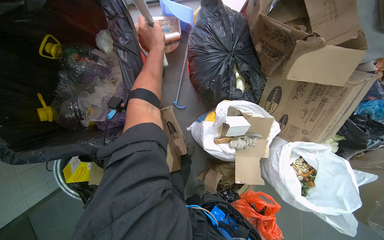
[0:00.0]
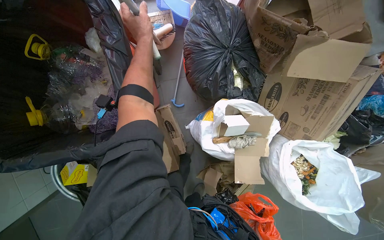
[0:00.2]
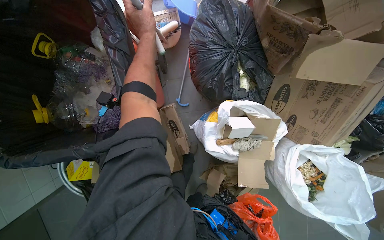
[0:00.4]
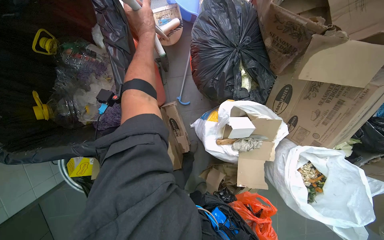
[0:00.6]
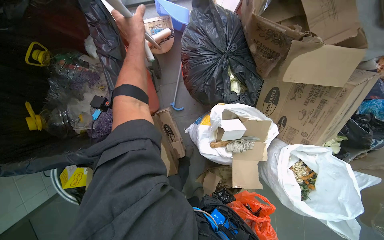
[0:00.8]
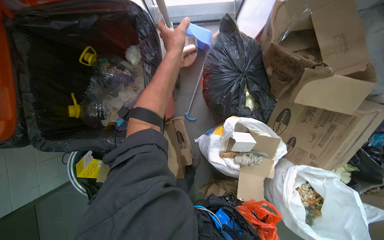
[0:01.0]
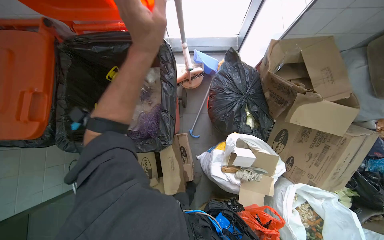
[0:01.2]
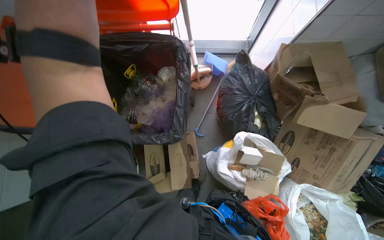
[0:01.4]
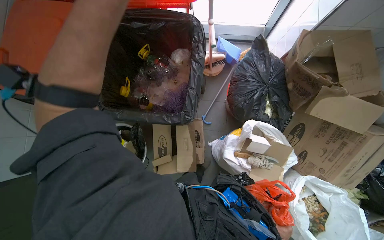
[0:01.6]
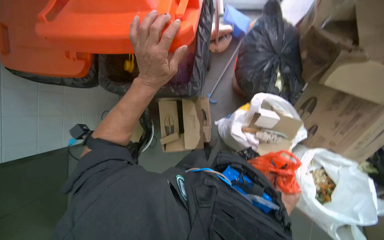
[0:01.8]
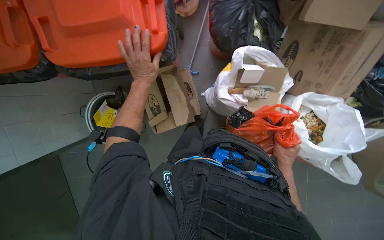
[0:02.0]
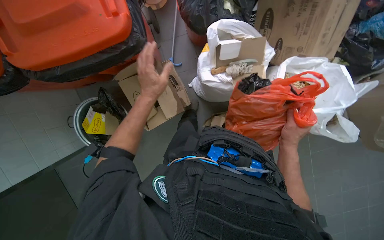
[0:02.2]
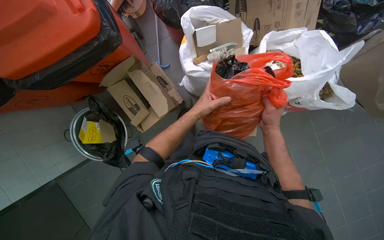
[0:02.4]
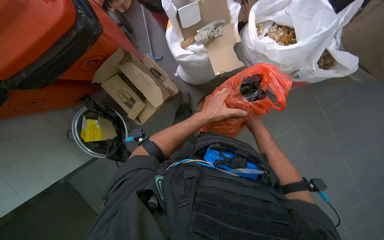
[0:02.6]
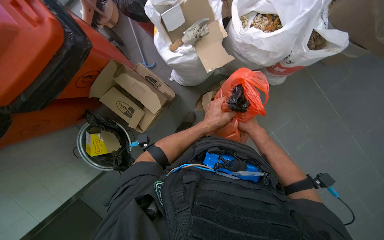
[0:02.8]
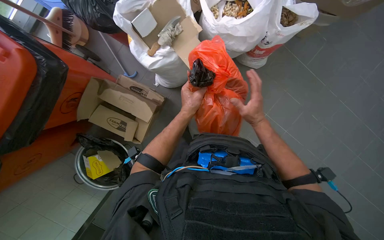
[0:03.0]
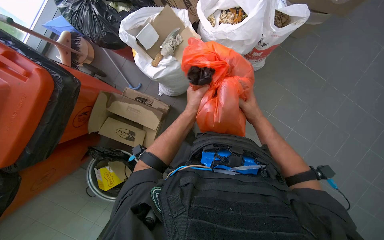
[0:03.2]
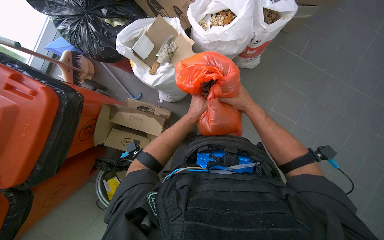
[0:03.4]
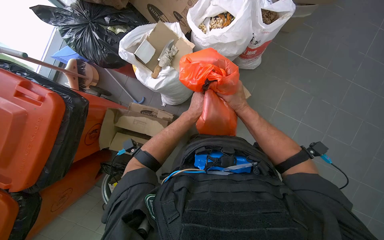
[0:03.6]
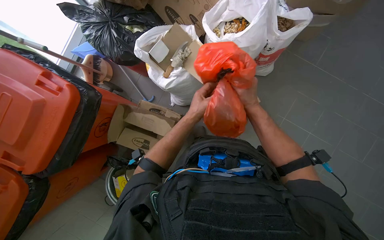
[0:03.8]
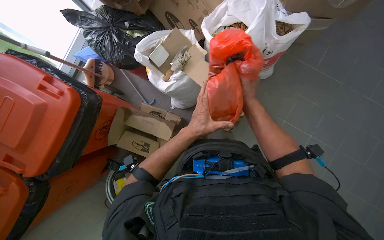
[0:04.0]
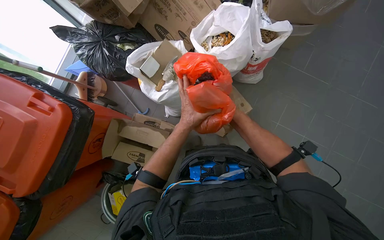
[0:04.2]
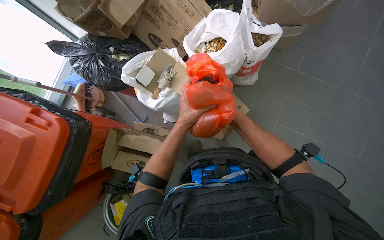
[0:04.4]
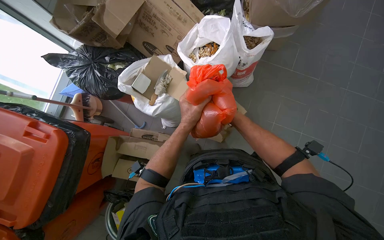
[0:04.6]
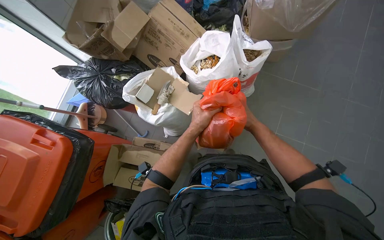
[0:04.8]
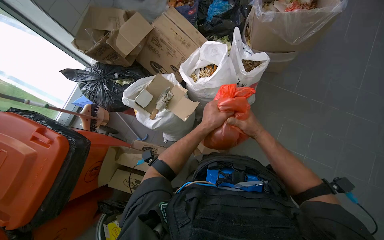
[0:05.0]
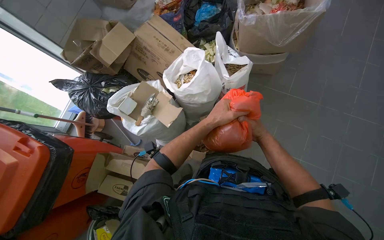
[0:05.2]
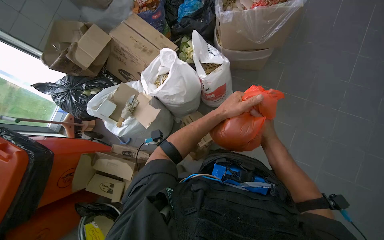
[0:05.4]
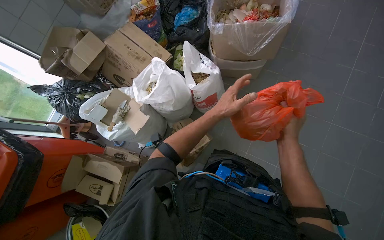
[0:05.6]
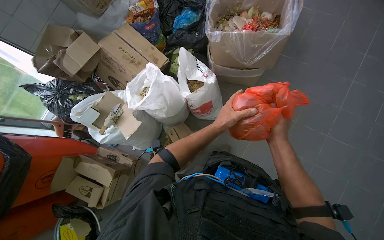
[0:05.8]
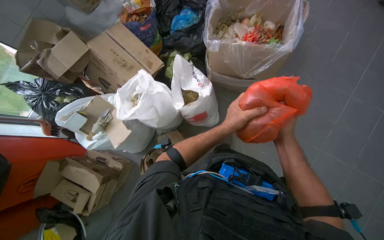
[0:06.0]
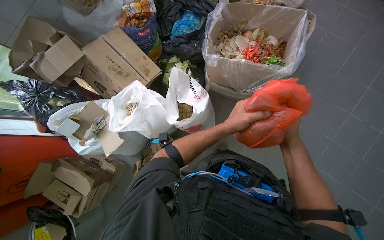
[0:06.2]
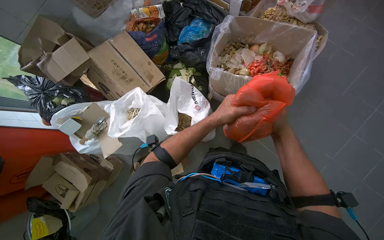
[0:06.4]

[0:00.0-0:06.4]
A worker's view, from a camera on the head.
Job: managing trash.
The whole recording: Tying and disposing of trash bags. The worker ties and disposes of several trash bags into a bin.
0:00.0 to 0:01.6: The left hand is displaced nearer to the camera by about 35 cm.
0:01.6 to 0:03.2: The camera is carried some 40 cm. The scene rotates counterclockwise by some 65 degrees.
0:03.2 to 0:04.8: The view tilts roughly 15 degrees upward. The right hand goes nearer and farther, approximately 15 cm each way, reversing 2 times.
0:04.8 to 0:06.4: The camera is carried some 80 cm.

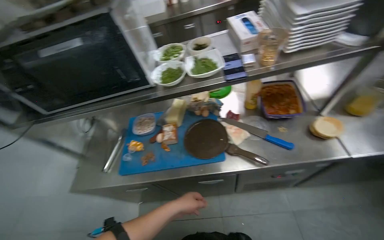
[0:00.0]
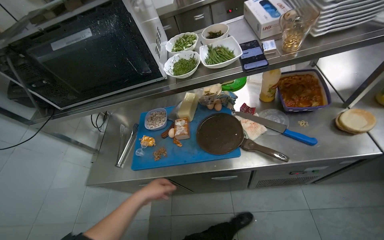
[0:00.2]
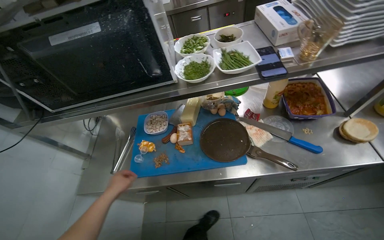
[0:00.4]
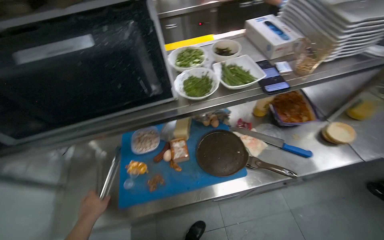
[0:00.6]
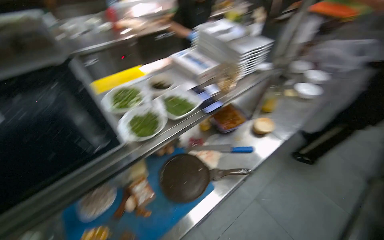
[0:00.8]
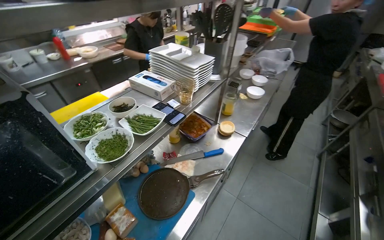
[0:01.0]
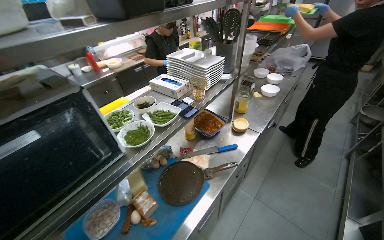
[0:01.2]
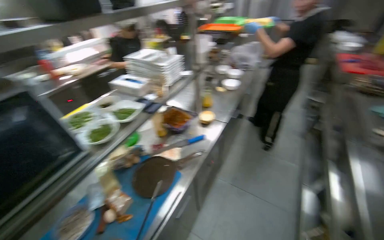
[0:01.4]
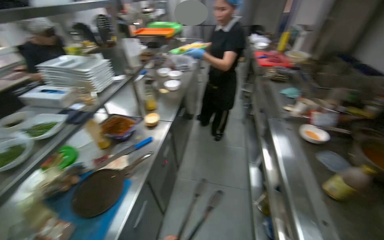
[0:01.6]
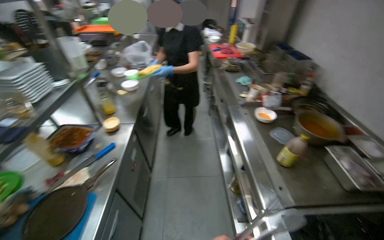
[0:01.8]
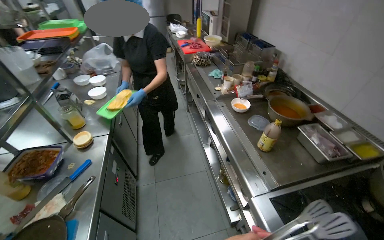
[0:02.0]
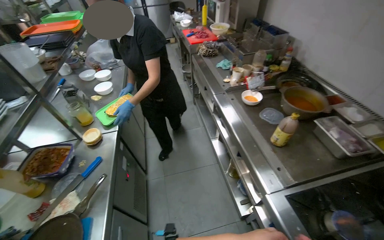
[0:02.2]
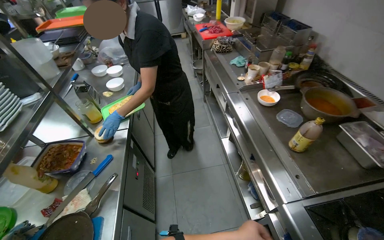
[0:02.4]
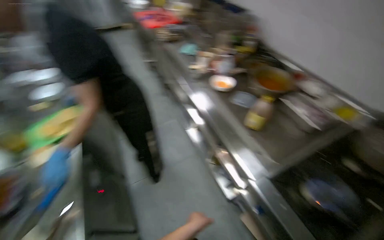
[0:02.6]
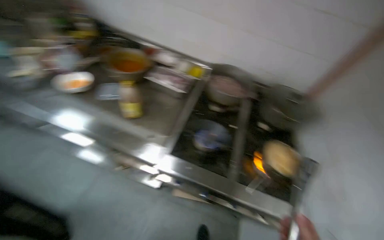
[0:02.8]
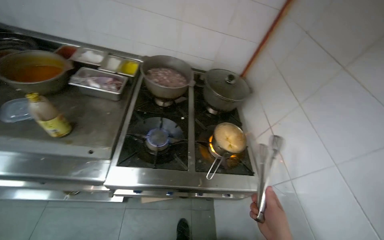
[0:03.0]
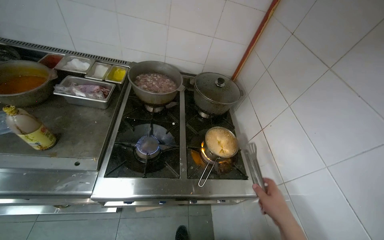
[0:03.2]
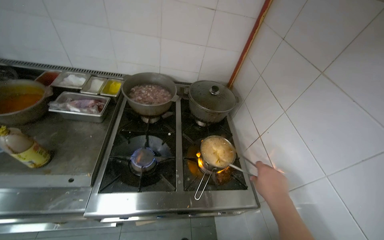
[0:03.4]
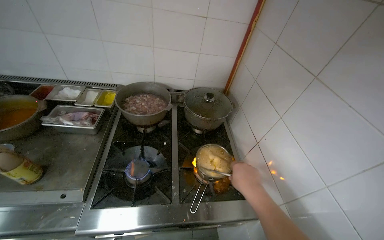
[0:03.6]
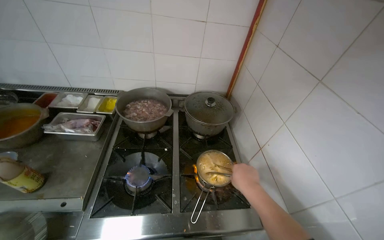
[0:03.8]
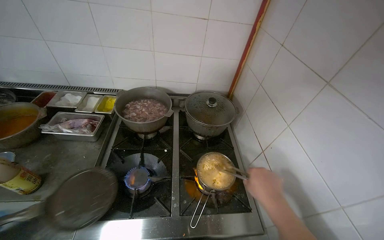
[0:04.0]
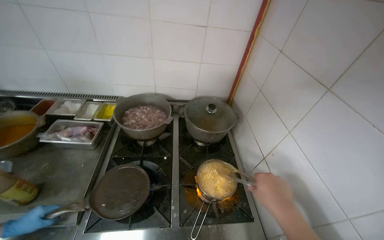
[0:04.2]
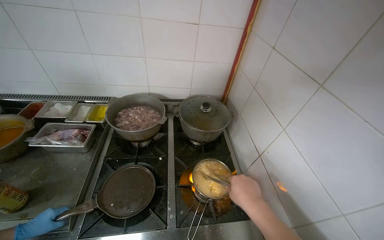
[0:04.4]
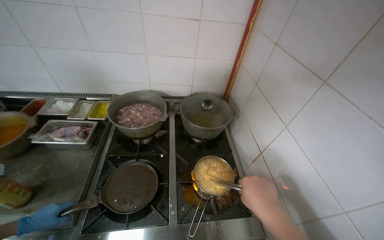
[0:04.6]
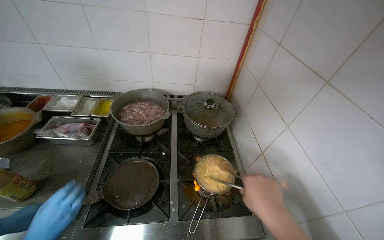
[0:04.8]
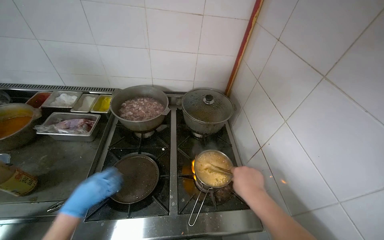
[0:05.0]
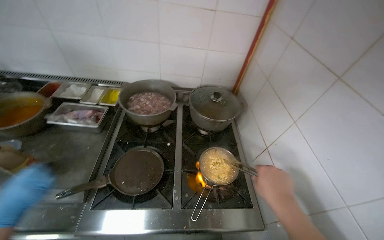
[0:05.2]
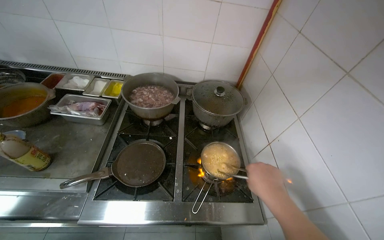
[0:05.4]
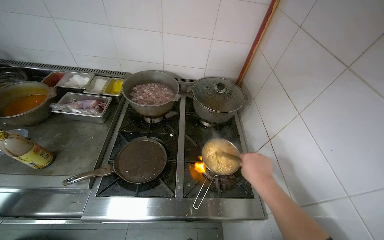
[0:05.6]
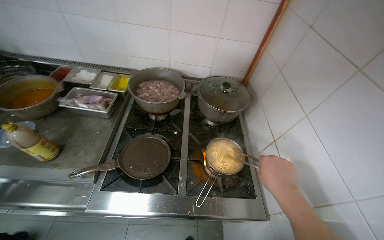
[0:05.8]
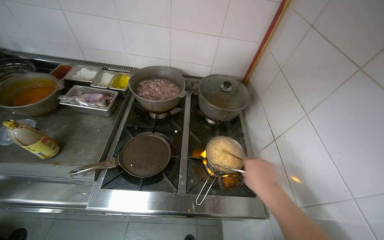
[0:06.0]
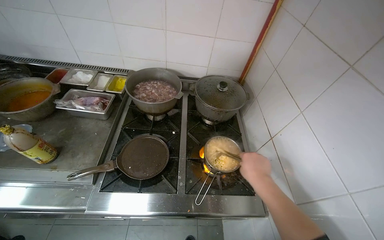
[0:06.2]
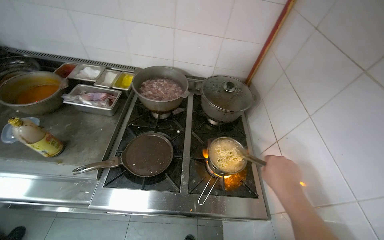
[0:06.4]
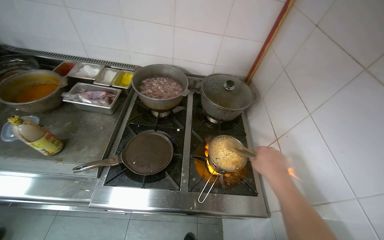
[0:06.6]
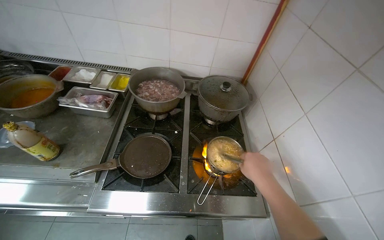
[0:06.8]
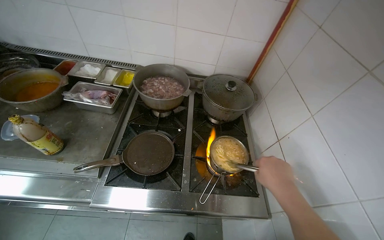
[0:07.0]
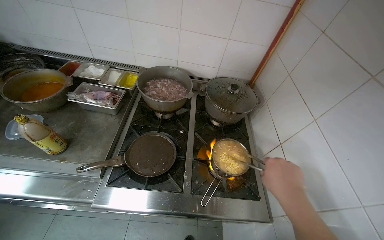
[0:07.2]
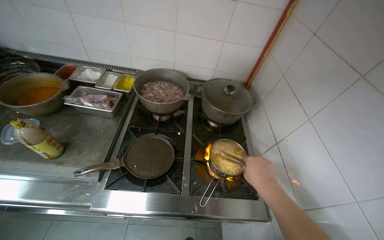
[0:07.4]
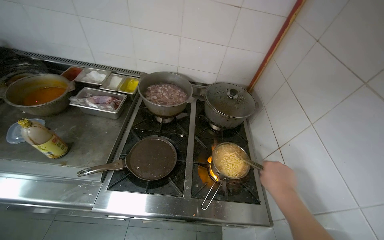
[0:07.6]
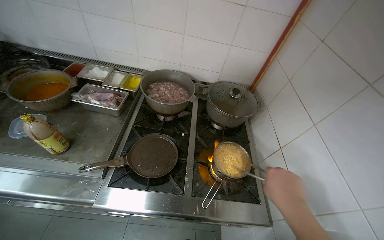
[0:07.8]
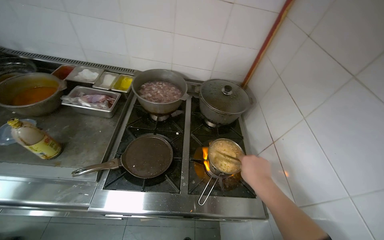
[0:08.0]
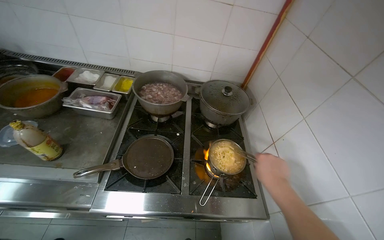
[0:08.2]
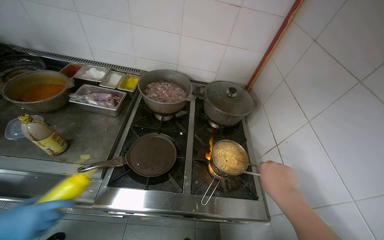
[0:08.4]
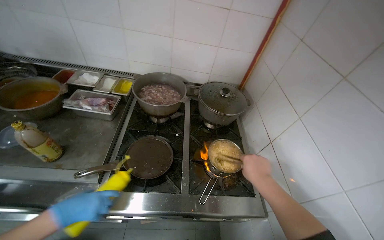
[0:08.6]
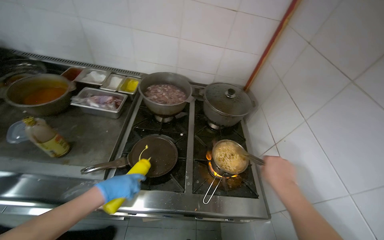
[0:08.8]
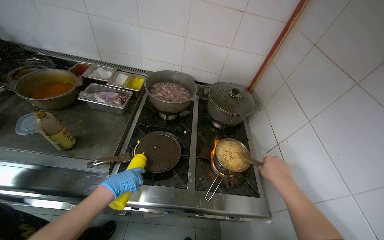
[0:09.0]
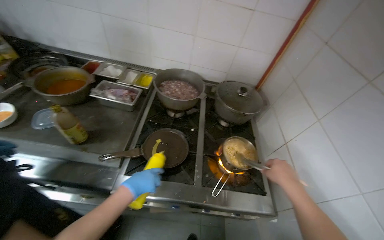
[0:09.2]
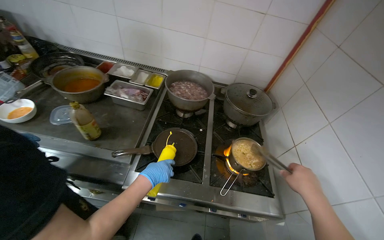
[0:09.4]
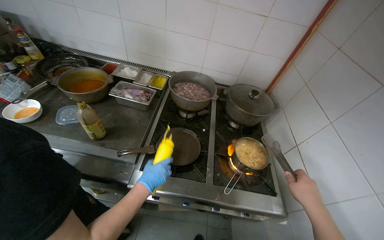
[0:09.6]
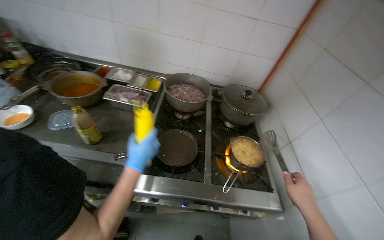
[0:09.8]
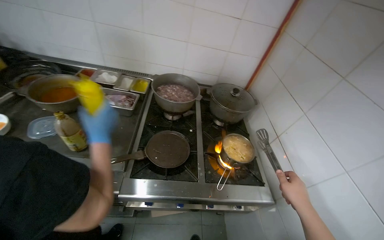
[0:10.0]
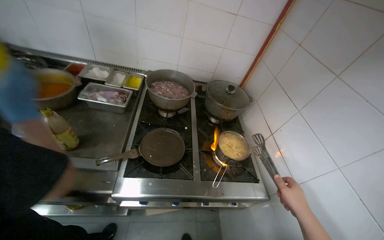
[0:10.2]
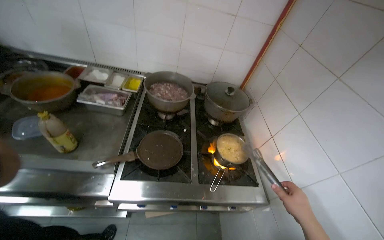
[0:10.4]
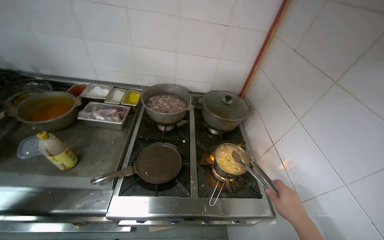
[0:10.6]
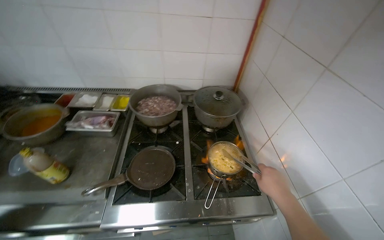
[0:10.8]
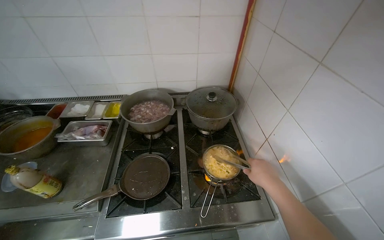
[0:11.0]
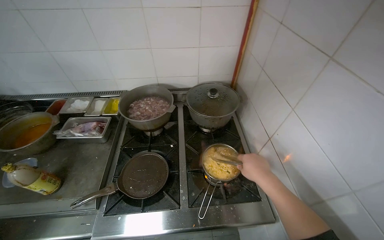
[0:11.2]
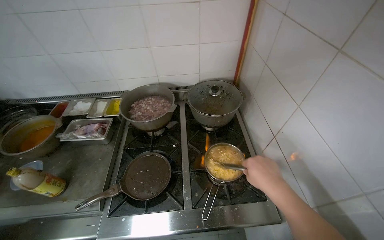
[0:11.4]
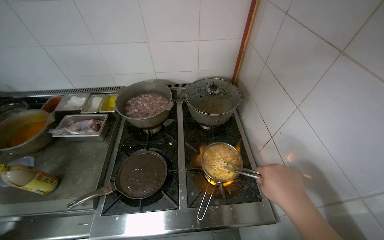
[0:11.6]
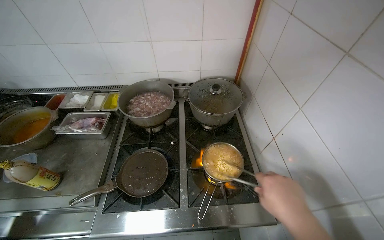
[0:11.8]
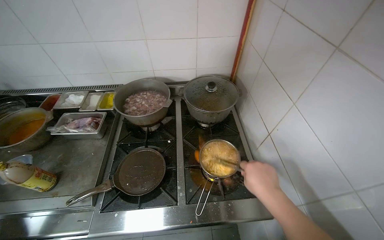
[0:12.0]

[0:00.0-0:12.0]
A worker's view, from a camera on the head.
Job: preparing food.
The whole recording: Preparing instant noodles. The worker transfers cooked instant noodles from a pot into several small serving bowls using tongs.
0:00.0 to 0:01.6: The head turns to the right by about 75 degrees. The wearer looks some 15 degrees further upward.
0:01.6 to 0:03.0: The wearer's head swings some 95 degrees to the right. The camera pitches downward, by some 20 degrees.
0:09.0 to 0:10.4: The right hand shifts roughly 15 cm down the picture.
0:10.4 to 0:12.0: The right hand shifts approximately 10 cm up the picture.

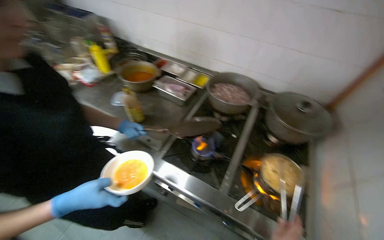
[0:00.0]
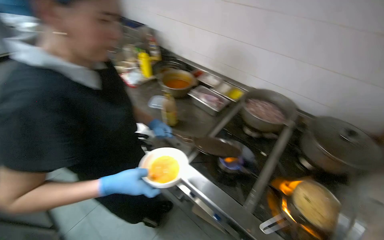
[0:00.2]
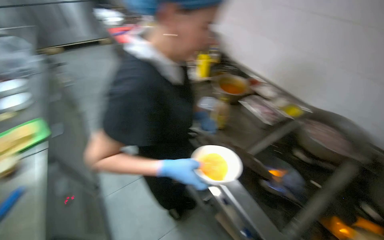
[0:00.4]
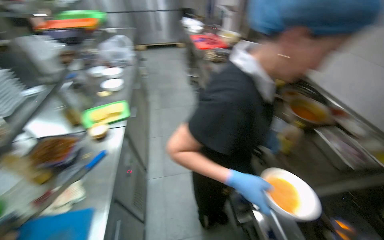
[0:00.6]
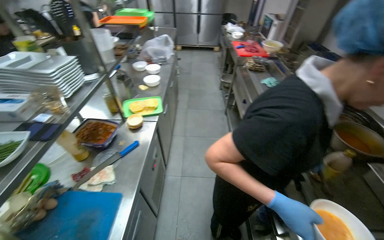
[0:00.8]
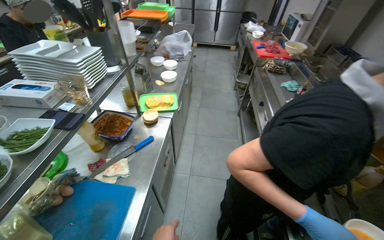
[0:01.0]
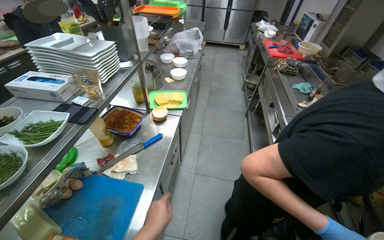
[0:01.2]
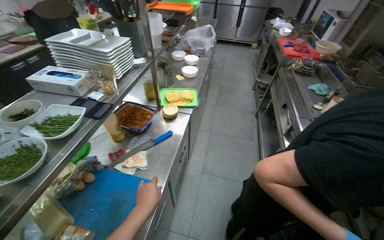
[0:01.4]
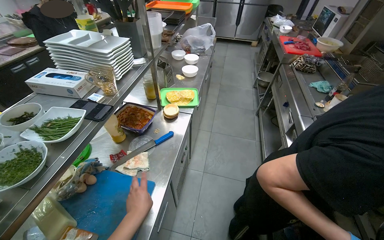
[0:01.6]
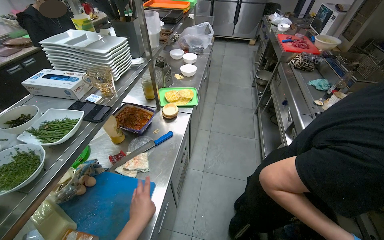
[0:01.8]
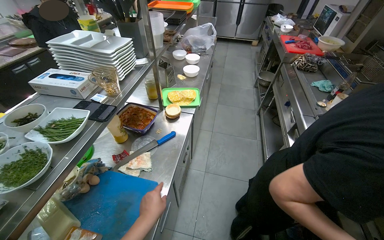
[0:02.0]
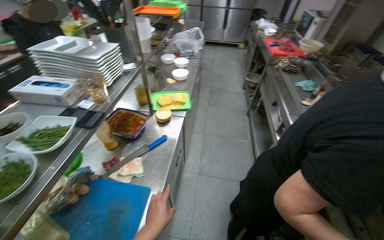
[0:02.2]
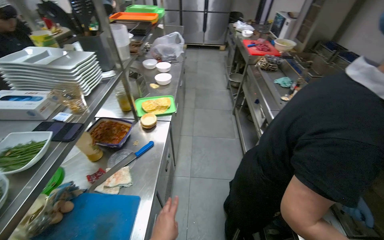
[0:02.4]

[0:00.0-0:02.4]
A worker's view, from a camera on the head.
Job: preparing food.
The whole recording: Preparing instant noodles. The worker transfers cooked instant noodles from a pot into several small serving bowls using tongs.
0:00.0 to 0:01.2: The camera travels approximately 50 cm. The head rotates some 70 degrees to the left.
